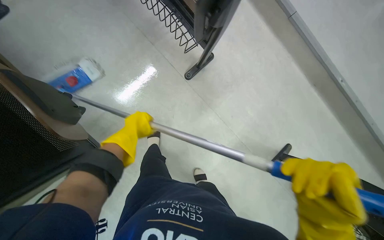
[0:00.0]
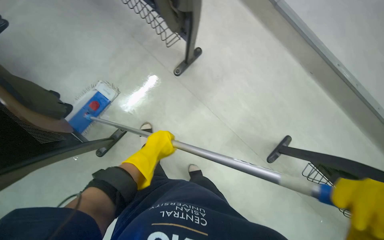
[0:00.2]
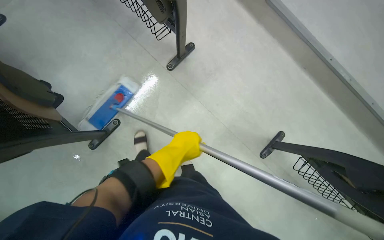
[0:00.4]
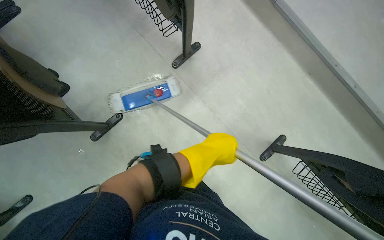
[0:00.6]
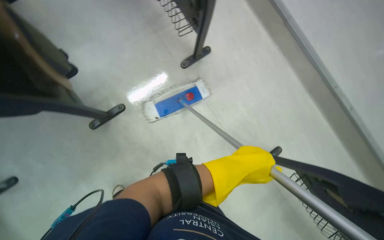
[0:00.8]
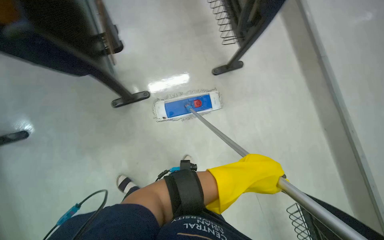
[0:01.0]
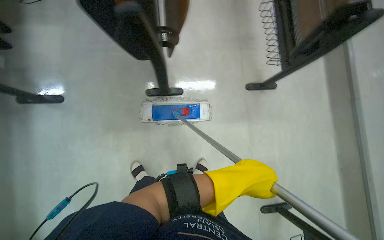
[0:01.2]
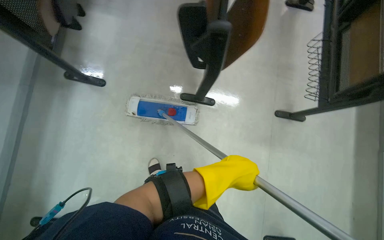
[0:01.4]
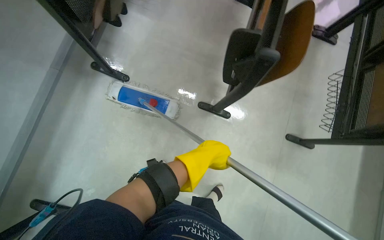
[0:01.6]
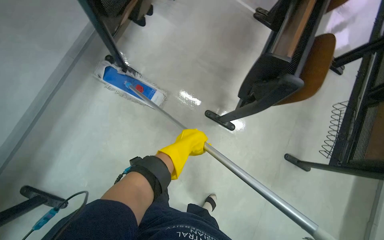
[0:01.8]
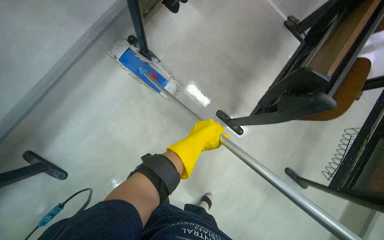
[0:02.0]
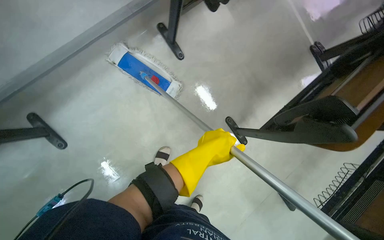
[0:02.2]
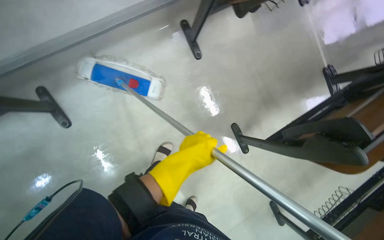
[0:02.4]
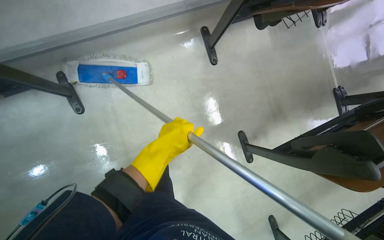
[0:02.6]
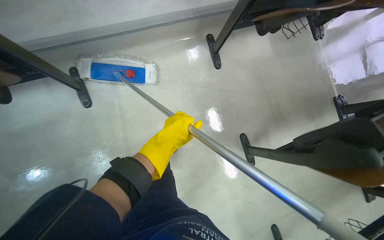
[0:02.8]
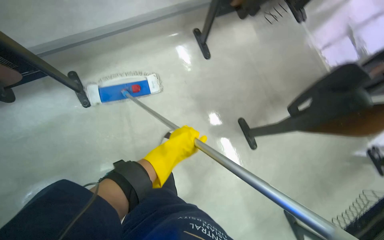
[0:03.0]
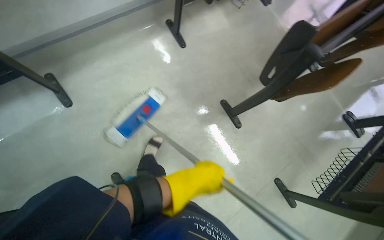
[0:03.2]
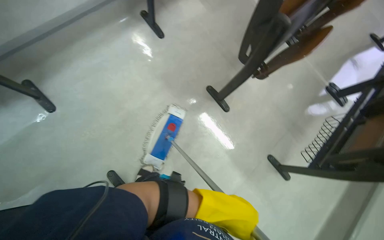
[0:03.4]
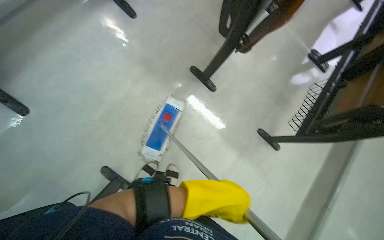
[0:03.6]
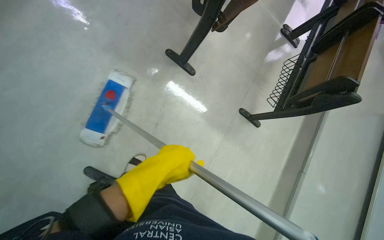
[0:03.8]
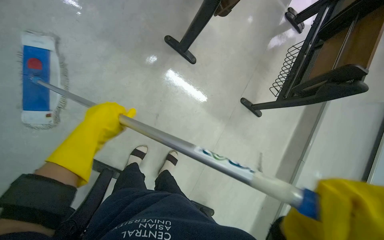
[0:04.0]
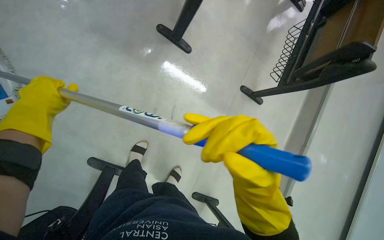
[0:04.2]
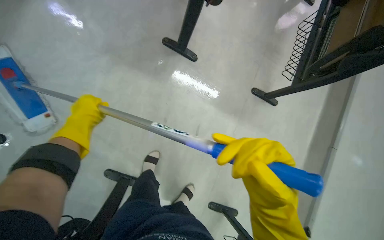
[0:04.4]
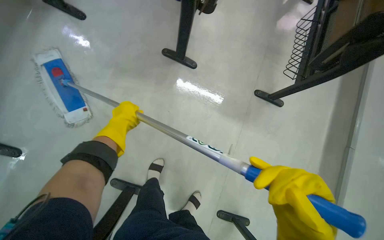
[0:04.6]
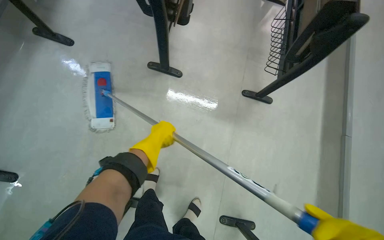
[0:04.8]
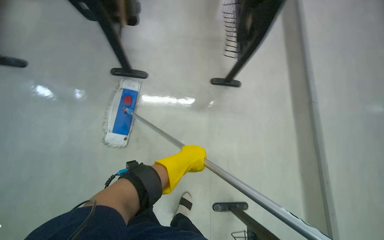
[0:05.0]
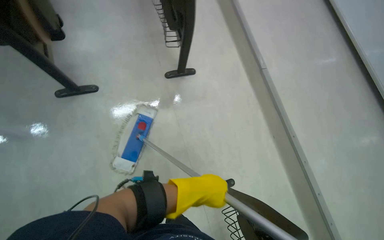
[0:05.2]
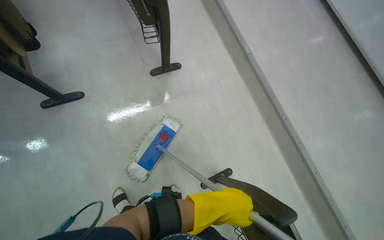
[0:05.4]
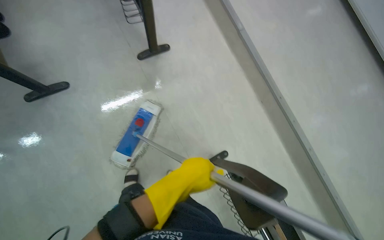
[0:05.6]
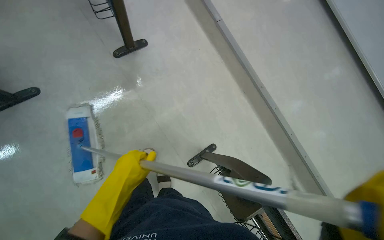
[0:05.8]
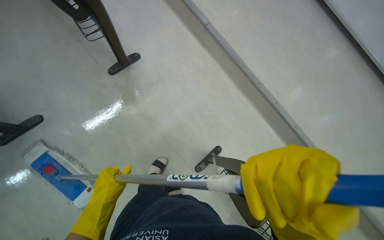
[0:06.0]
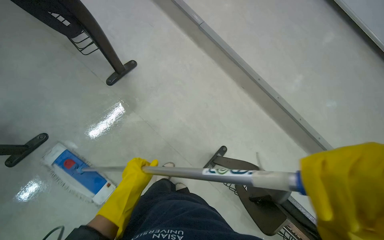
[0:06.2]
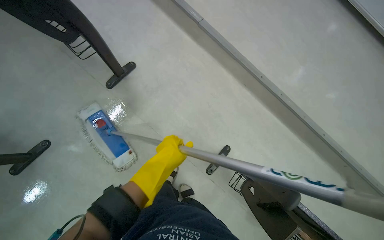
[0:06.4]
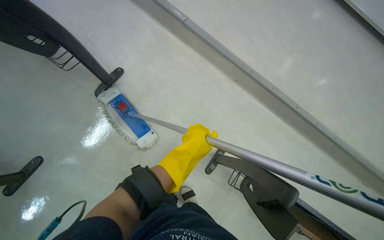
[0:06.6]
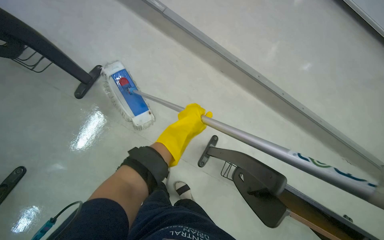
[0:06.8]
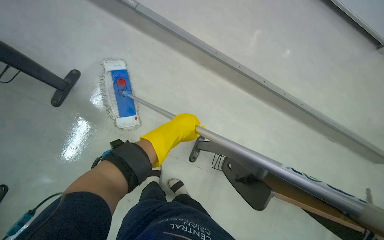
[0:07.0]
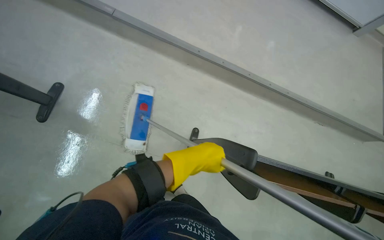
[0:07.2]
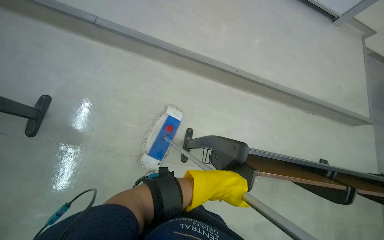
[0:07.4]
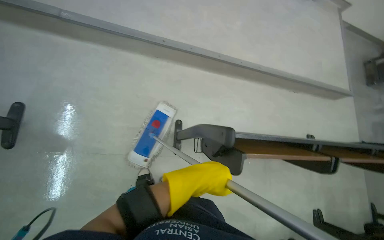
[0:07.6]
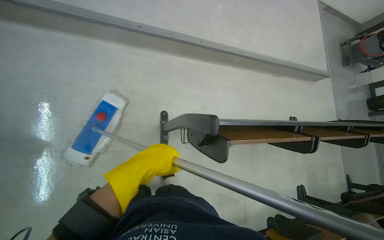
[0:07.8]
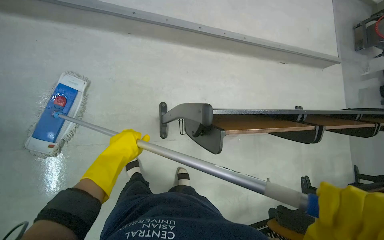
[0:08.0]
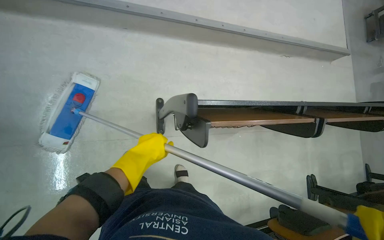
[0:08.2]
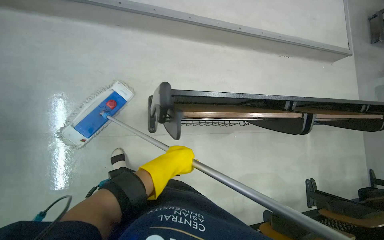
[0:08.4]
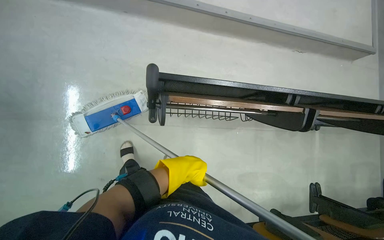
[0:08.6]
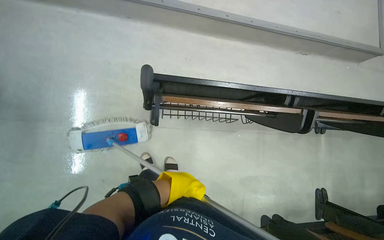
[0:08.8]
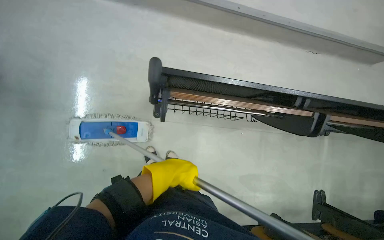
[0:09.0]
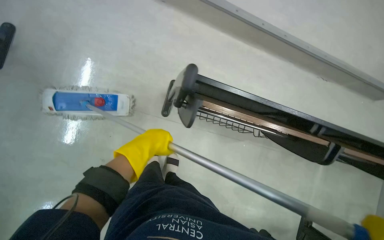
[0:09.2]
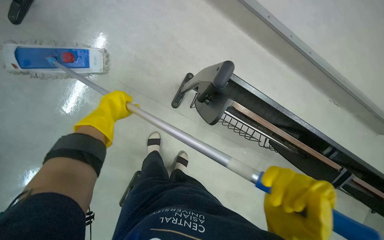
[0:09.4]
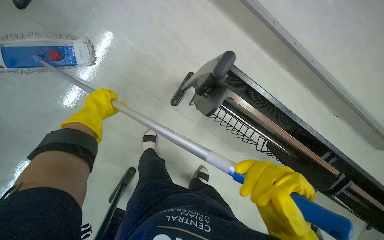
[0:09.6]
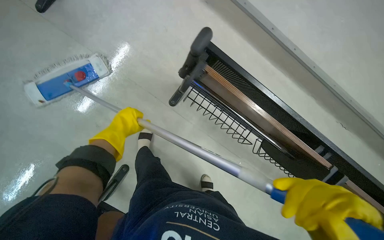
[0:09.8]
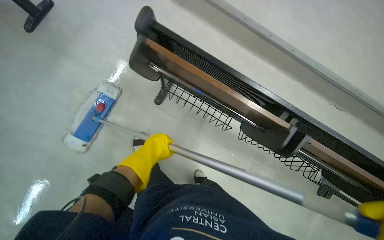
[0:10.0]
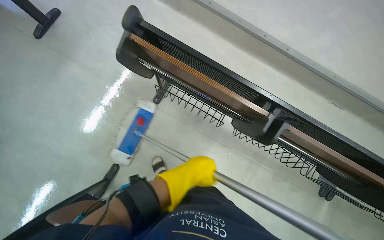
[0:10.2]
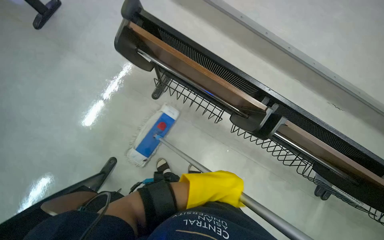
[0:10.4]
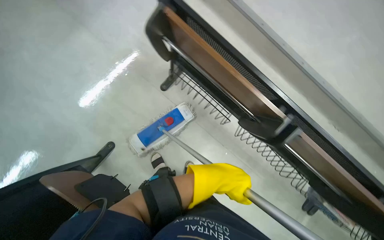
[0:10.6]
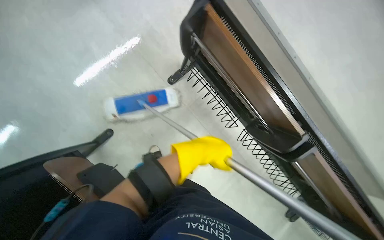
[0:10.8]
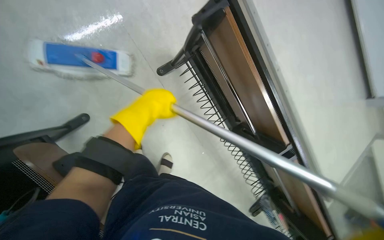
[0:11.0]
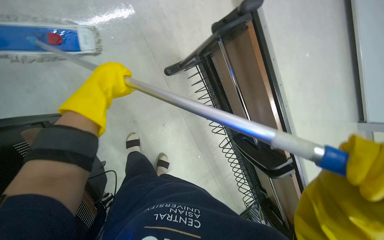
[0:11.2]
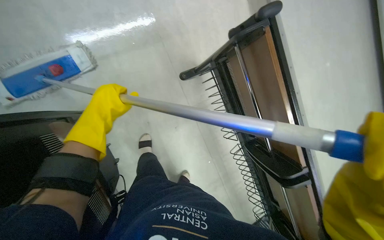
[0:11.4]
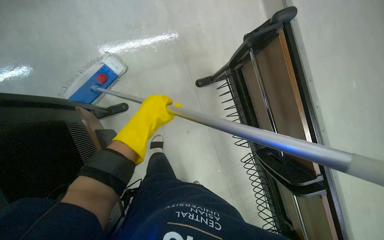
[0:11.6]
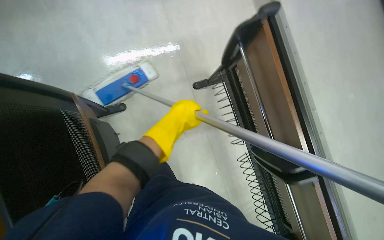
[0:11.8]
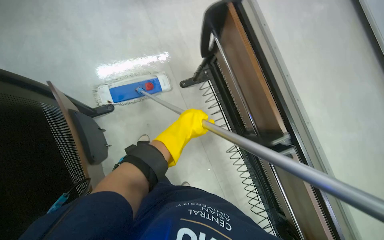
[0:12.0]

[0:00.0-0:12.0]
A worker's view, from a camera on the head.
Job: mopping floor.
The whole recording: Mopping building floor. The worker prepares the mop and mops the floor in the building hallway.
0:00.0 to 0:01.6: The head travels about 70 cm. The view tips upward by roughly 15 degrees. The scene turns about 60 degrees clockwise in the picture.
0:01.6 to 0:03.0: The scene turns roughly 45 degrees clockwise in the picture.
0:03.0 to 0:04.4: The view tips downward by roughly 20 degrees. The scene turns approximately 40 degrees counterclockwise in the picture.
0:06.0 to 0:07.6: The head turns to the right by approximately 45 degrees.

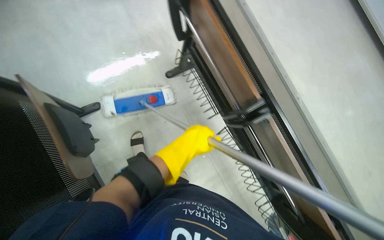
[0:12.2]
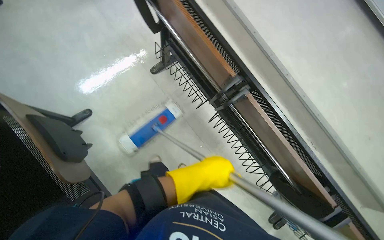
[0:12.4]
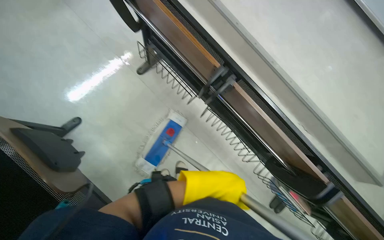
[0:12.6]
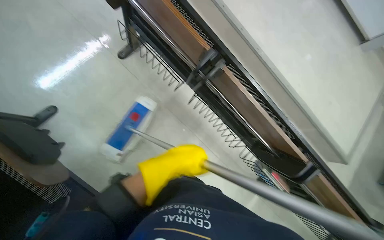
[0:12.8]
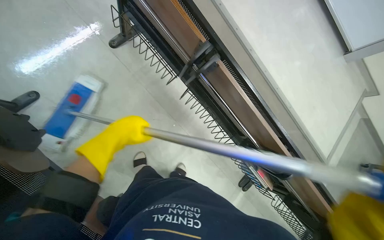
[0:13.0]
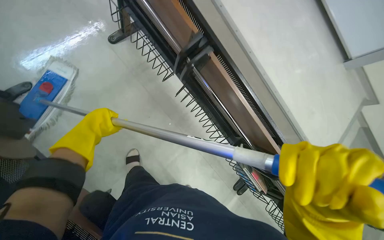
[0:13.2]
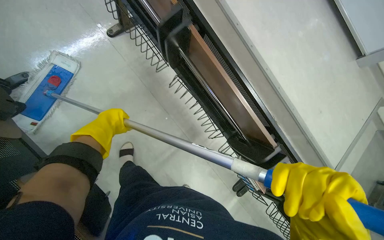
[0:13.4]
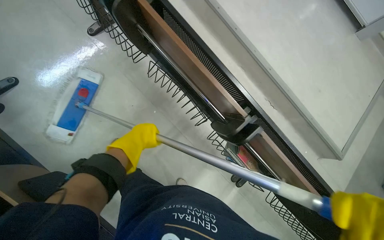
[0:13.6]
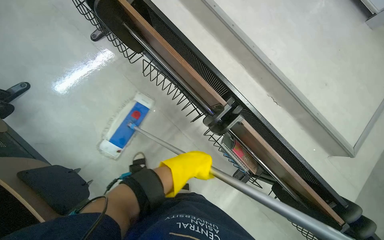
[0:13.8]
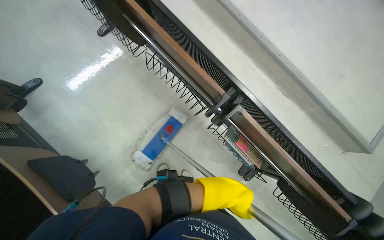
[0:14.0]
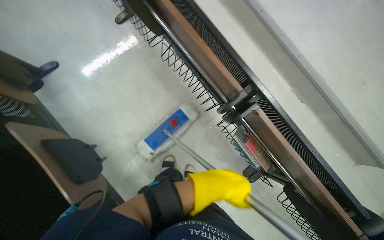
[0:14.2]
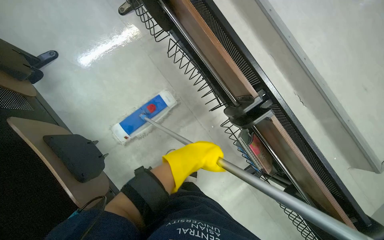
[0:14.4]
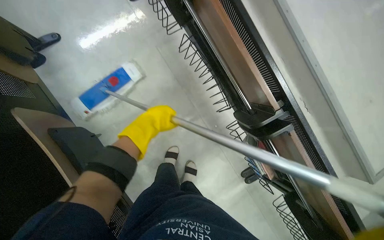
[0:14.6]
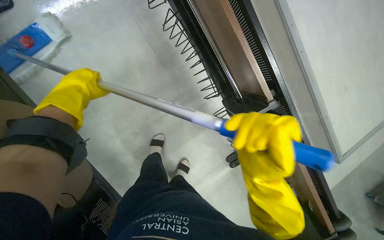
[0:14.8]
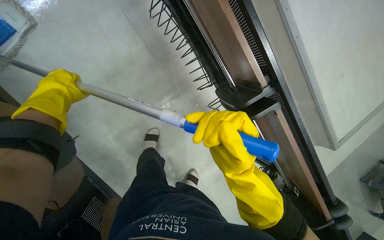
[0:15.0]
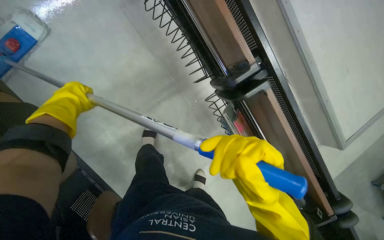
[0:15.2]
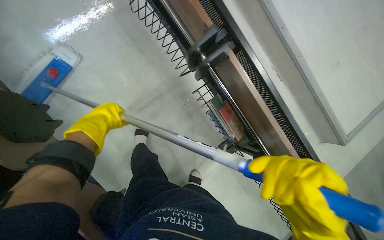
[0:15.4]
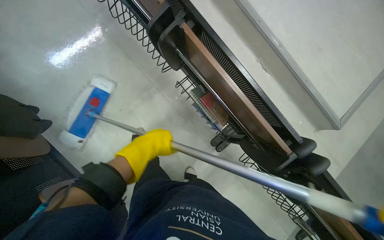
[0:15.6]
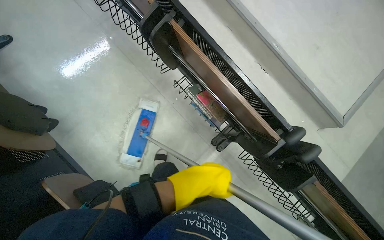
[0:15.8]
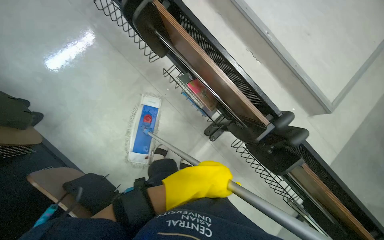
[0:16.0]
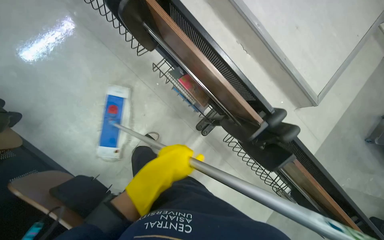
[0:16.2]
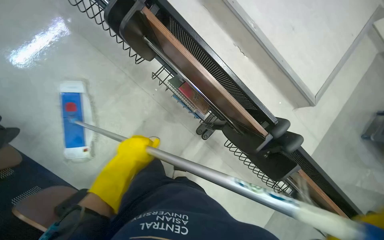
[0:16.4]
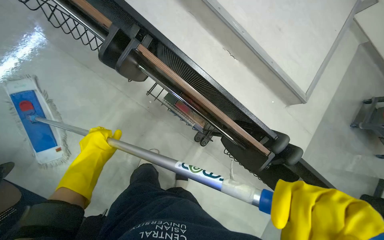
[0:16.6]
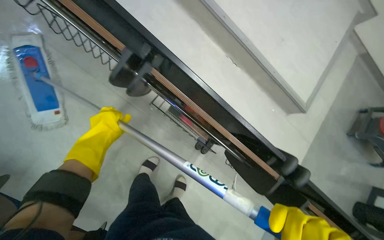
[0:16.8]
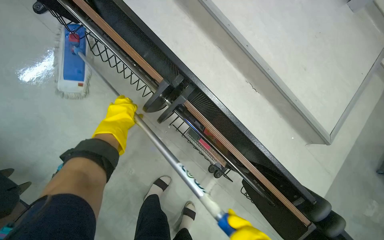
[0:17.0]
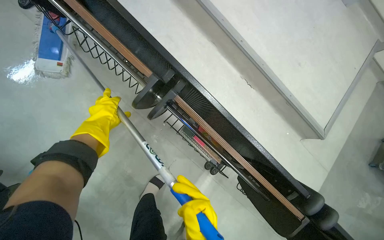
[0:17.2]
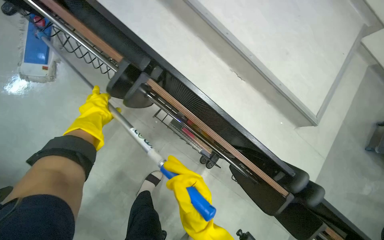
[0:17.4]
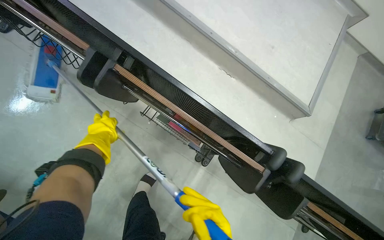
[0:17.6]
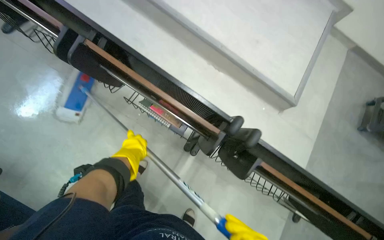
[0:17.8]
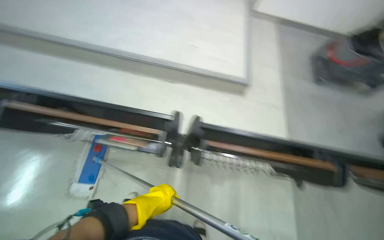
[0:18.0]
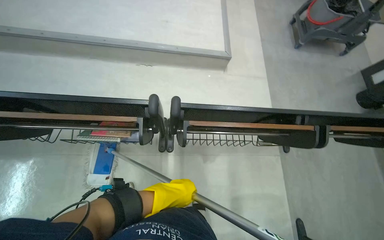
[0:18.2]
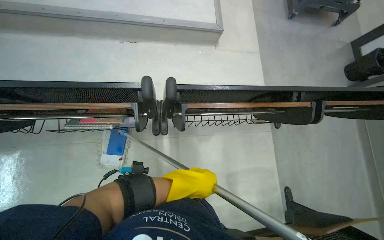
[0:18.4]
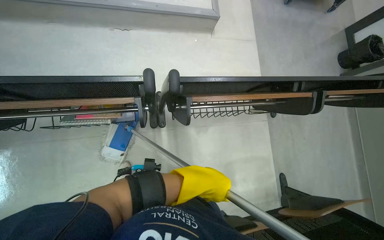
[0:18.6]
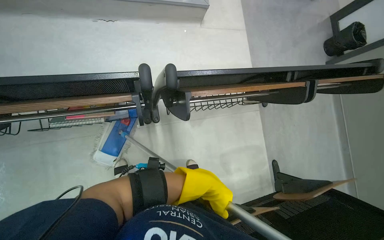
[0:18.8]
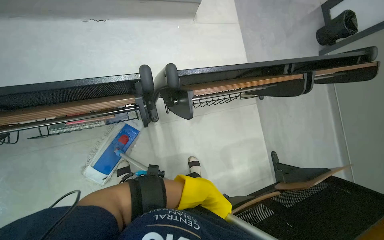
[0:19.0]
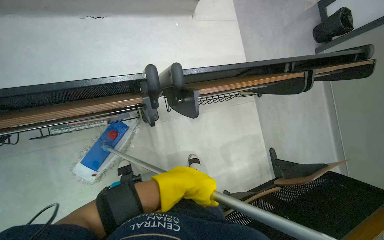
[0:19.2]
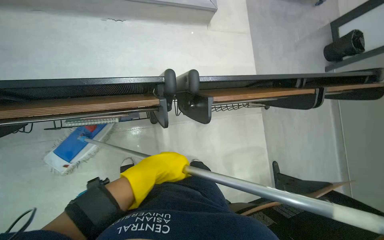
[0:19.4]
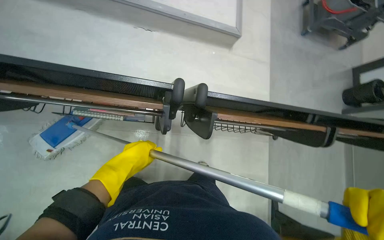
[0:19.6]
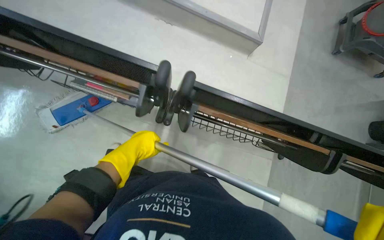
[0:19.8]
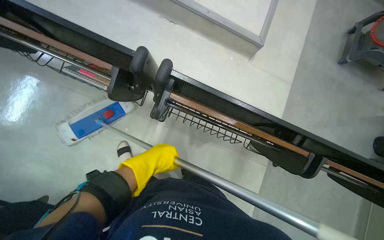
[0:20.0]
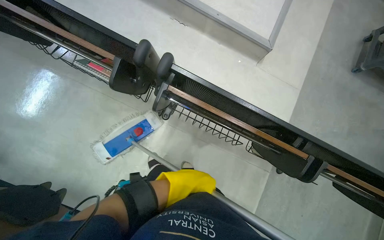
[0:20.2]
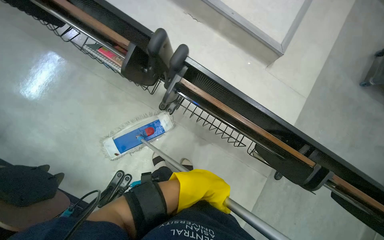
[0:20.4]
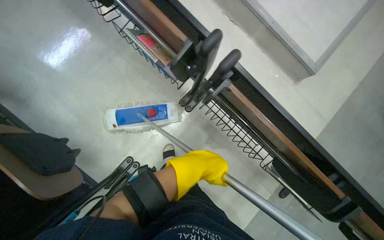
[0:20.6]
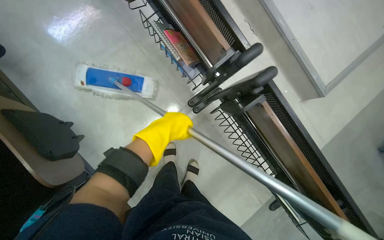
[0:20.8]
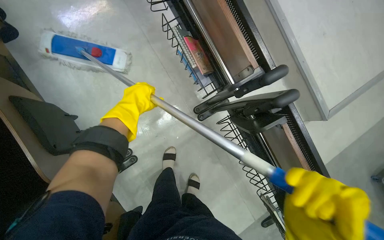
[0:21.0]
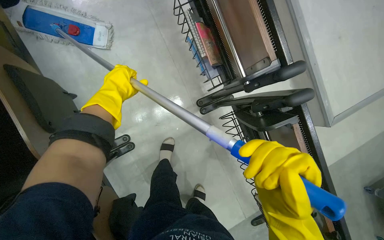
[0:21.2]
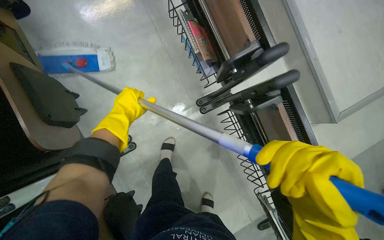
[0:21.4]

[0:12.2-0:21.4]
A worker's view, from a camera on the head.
Job: mopping floor.
The whole recording: Mopping building floor. The worker prepares the mop and mops the floor in the building hallway.
0:13.8 to 0:15.2: The view tips downward by some 15 degrees. The left hand heads to the left, covering approximately 30 cm.
0:15.2 to 0:16.8: The left hand goes to the right and returns, approximately 60 cm each way.
0:19.8 to 0:21.4: Everything in view rotates approximately 45 degrees clockwise.
